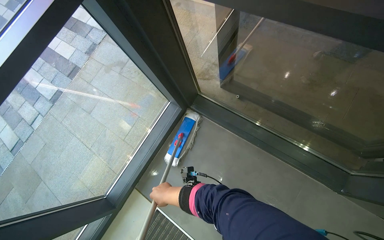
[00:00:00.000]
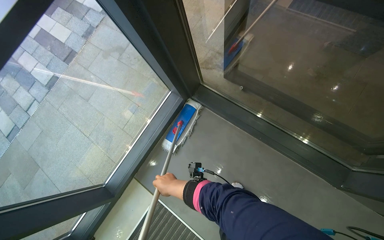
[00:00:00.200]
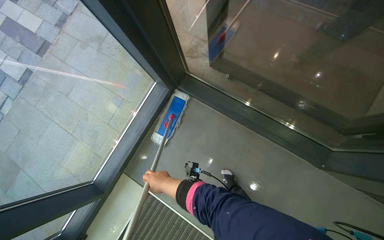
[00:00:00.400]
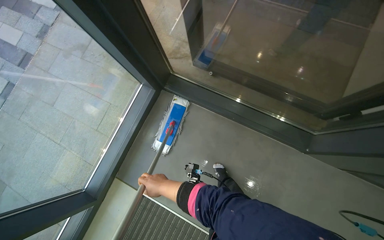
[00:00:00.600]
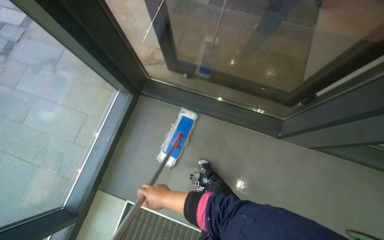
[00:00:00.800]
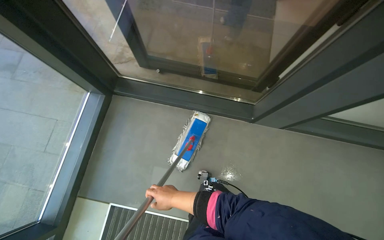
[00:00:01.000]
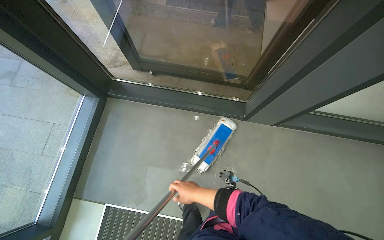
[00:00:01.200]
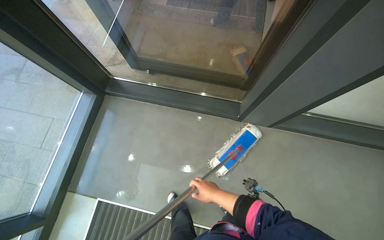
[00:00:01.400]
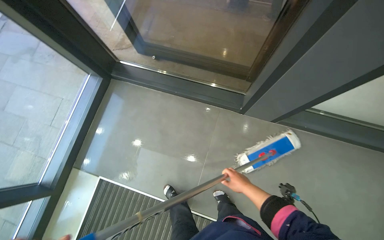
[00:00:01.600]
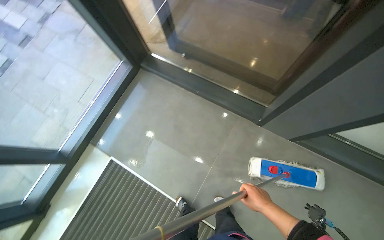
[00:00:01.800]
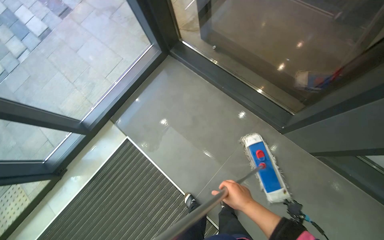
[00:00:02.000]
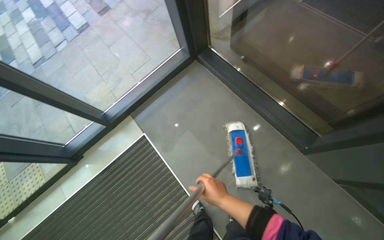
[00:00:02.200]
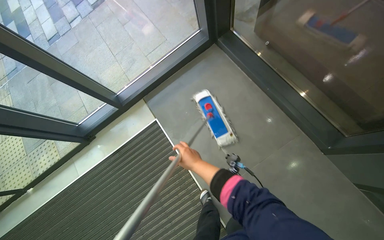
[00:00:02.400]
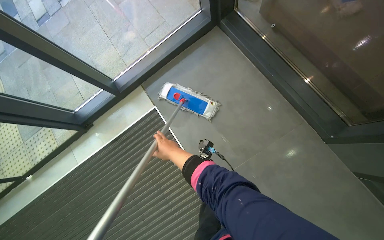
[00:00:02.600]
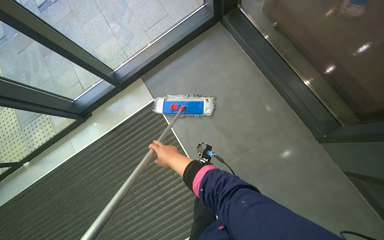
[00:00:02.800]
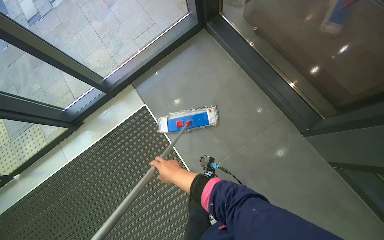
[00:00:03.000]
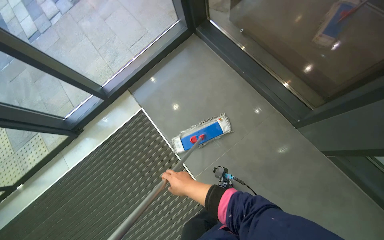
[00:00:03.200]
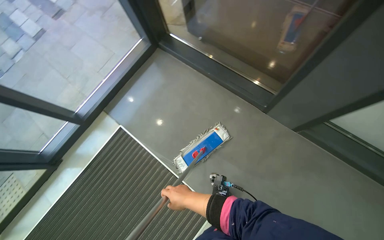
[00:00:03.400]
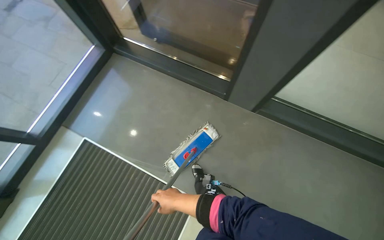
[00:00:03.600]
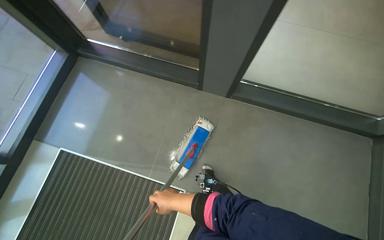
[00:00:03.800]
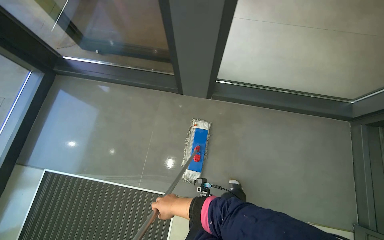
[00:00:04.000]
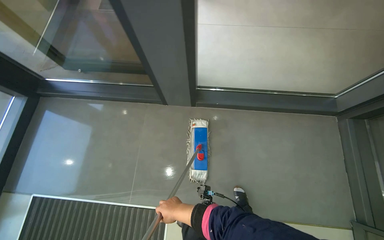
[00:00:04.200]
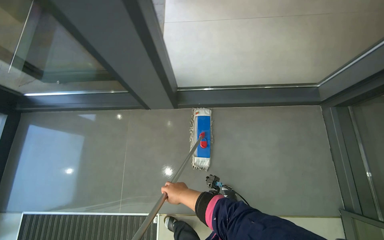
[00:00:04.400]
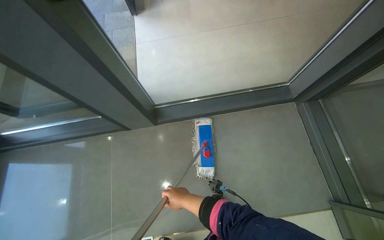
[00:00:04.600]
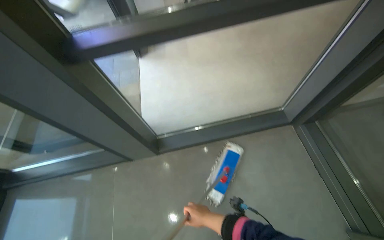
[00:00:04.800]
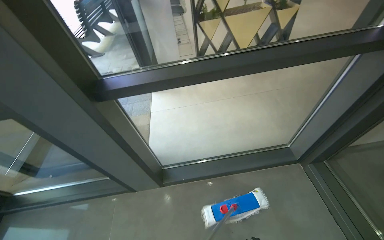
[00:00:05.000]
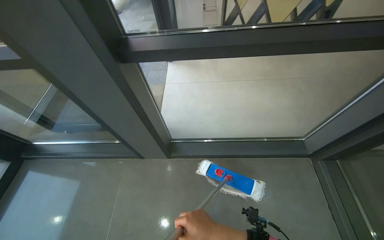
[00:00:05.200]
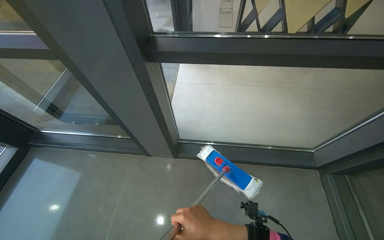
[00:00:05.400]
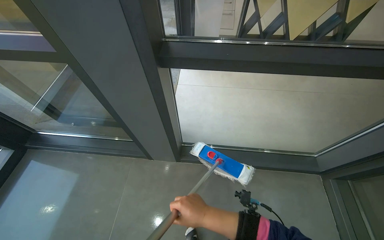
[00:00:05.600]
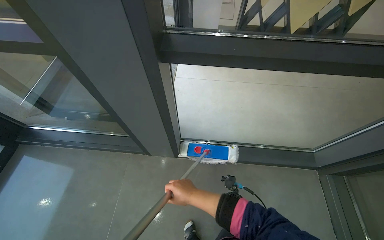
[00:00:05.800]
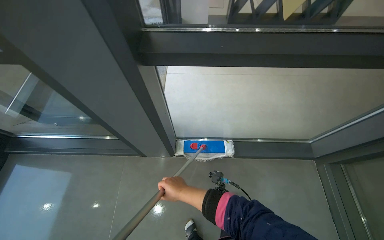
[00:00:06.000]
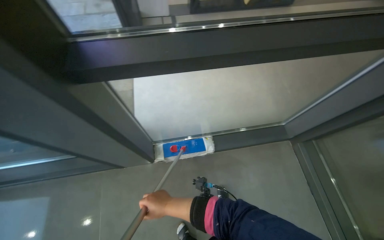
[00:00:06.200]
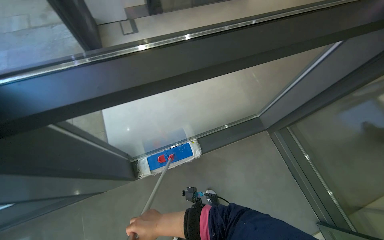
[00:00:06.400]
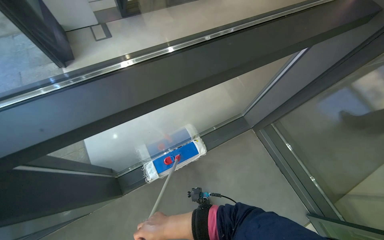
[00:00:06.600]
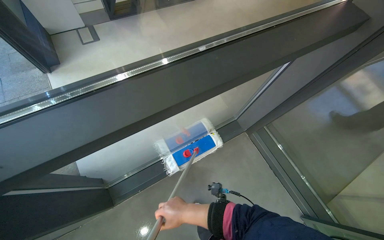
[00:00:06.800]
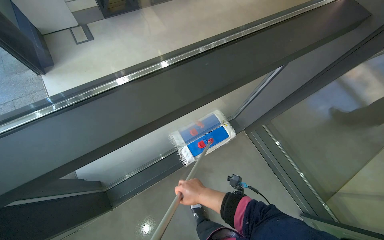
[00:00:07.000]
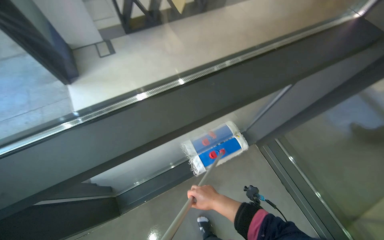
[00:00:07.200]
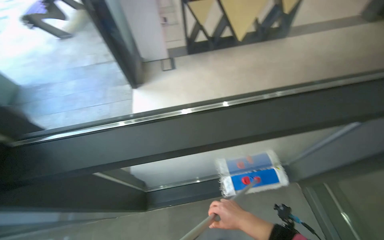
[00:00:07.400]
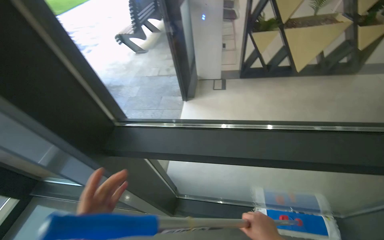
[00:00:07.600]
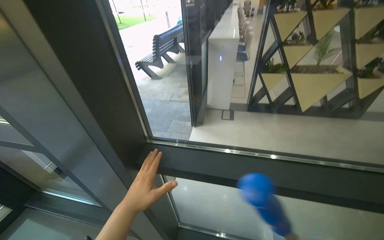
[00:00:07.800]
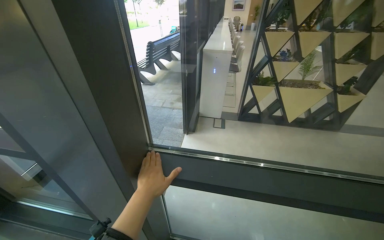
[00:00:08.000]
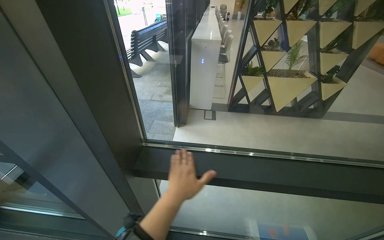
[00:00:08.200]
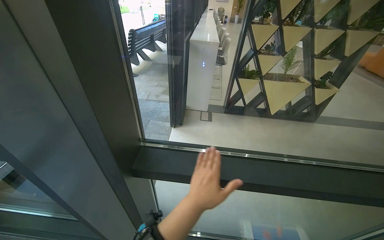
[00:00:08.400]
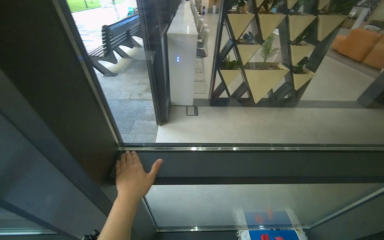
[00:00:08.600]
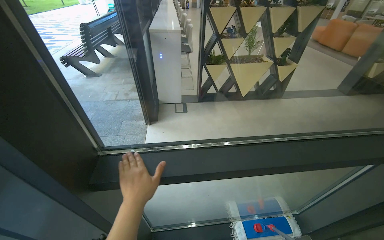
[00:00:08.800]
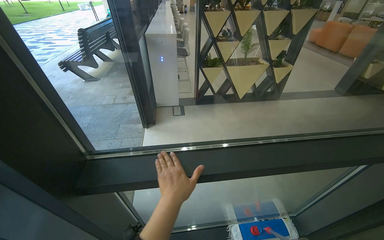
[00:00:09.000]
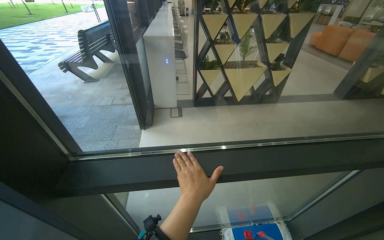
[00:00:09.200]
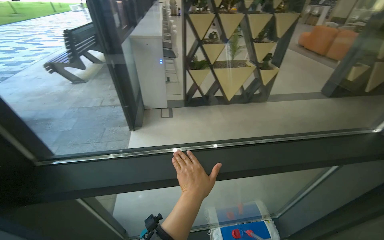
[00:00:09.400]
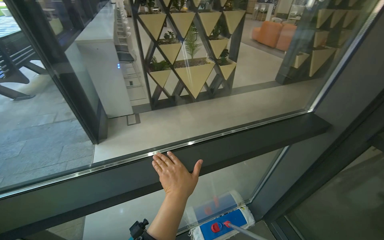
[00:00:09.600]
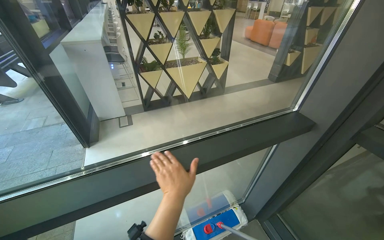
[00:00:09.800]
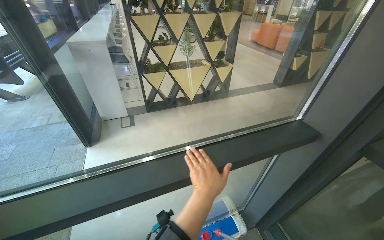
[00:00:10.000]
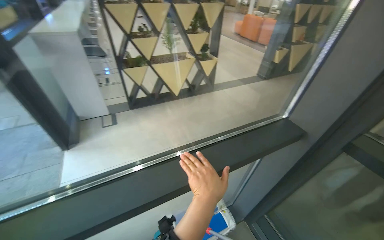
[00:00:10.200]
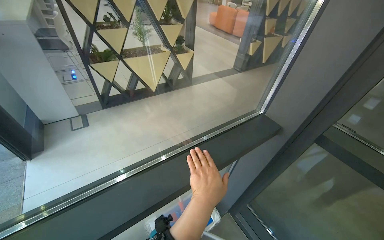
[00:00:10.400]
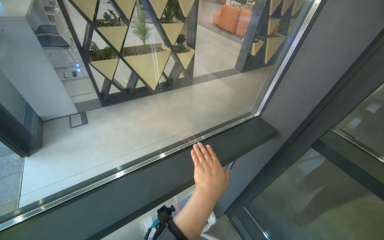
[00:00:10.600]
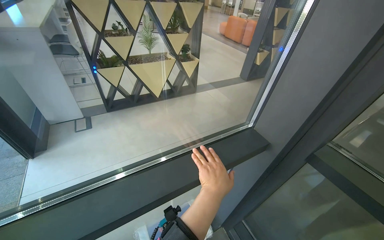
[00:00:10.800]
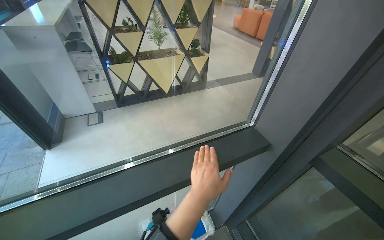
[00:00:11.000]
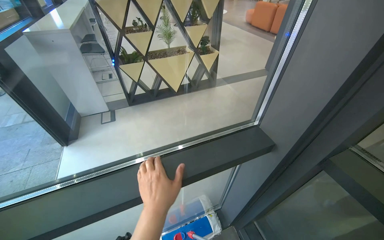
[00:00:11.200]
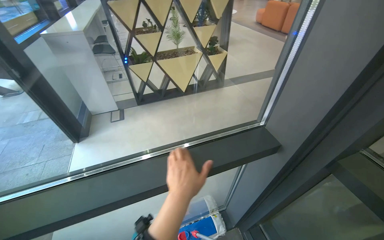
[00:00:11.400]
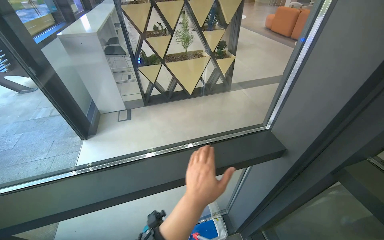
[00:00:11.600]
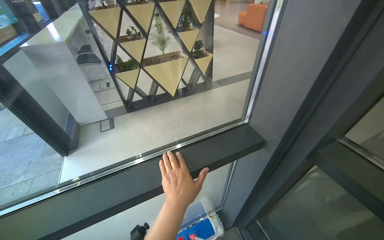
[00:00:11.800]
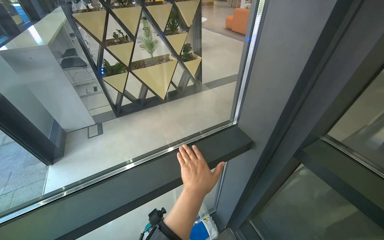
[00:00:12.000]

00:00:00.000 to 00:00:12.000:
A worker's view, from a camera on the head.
Job: cleaning windows.
The whole recording: Cleaning glass doors and frames. The worker cleans the glass doors and their frames using a mop tool and hands.
00:00:00.000 to 00:00:01.600: The wearer moves approximately 60 cm. The head rotates about 20 degrees to the right.
00:00:01.600 to 00:00:03.000: The wearer's head swings roughly 35 degrees to the left.
00:00:03.000 to 00:00:04.400: The camera is carried roughly 80 cm. The wearer's head swings some 55 degrees to the right.
00:00:06.000 to 00:00:07.600: The view tips upward by approximately 15 degrees.
00:00:07.600 to 00:00:09.000: The camera sweeps to the right, by approximately 15 degrees.
00:00:09.000 to 00:00:10.400: The camera travels some 40 cm. The head rotates approximately 25 degrees to the right.

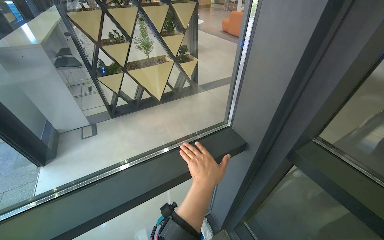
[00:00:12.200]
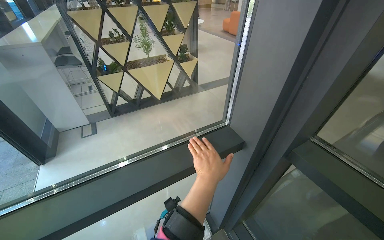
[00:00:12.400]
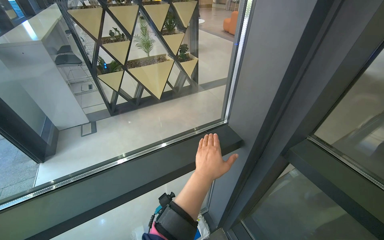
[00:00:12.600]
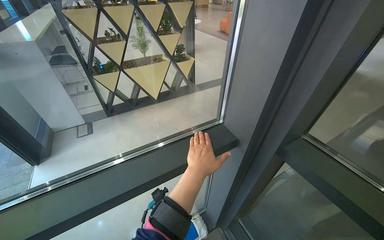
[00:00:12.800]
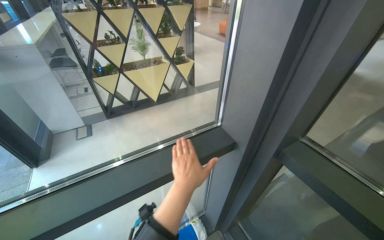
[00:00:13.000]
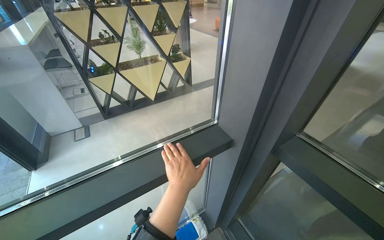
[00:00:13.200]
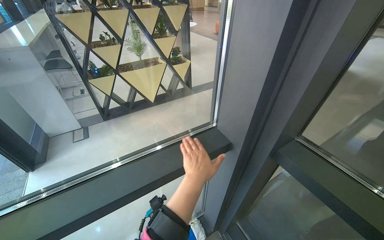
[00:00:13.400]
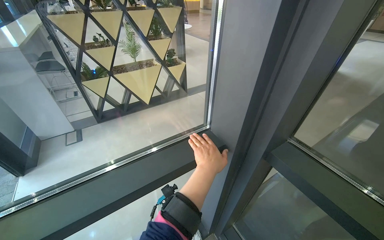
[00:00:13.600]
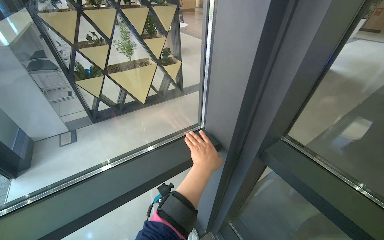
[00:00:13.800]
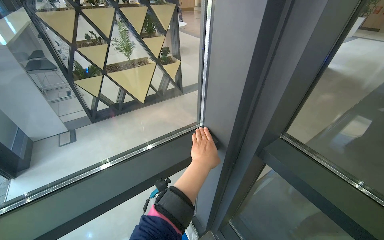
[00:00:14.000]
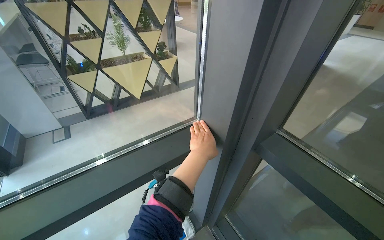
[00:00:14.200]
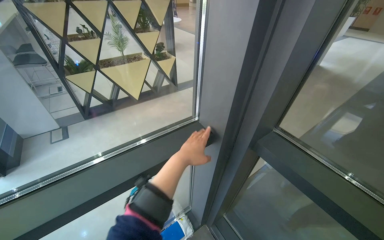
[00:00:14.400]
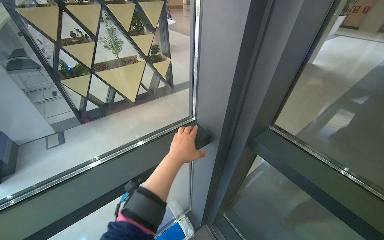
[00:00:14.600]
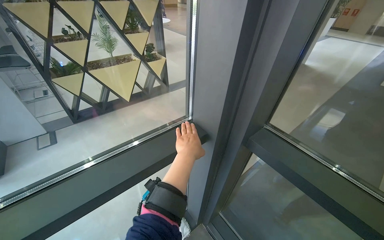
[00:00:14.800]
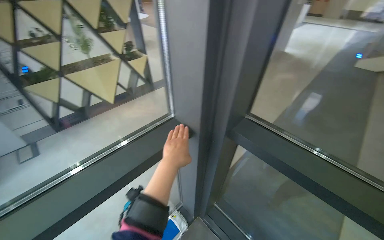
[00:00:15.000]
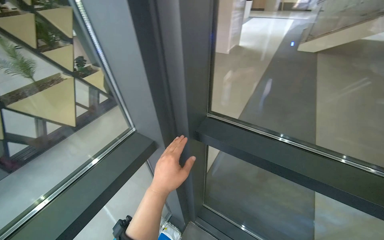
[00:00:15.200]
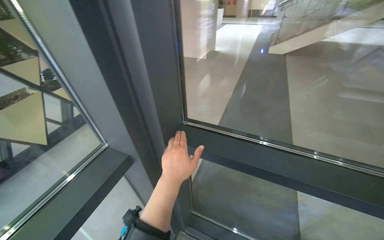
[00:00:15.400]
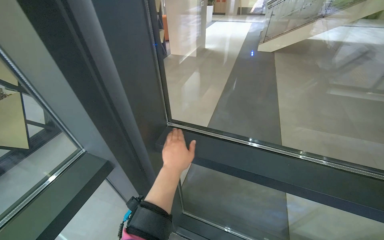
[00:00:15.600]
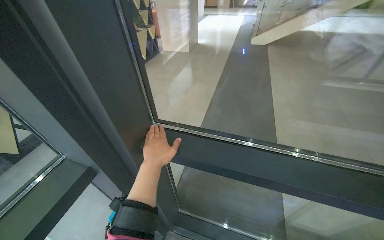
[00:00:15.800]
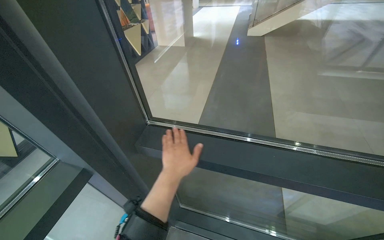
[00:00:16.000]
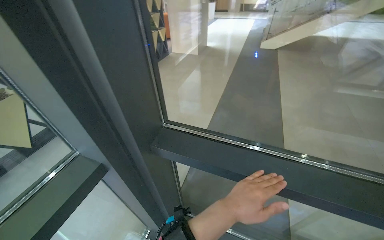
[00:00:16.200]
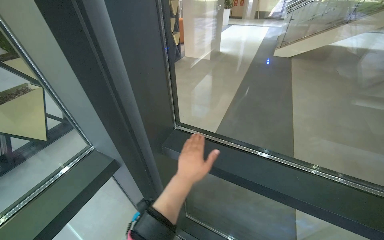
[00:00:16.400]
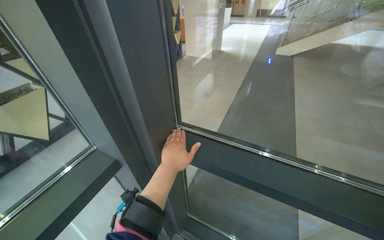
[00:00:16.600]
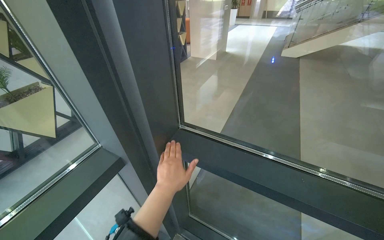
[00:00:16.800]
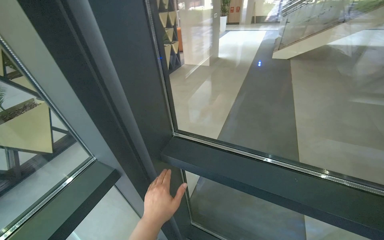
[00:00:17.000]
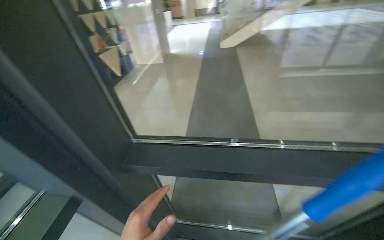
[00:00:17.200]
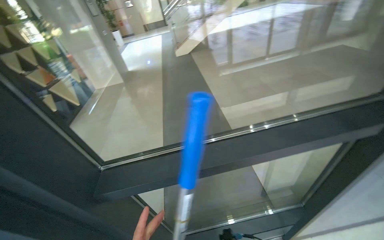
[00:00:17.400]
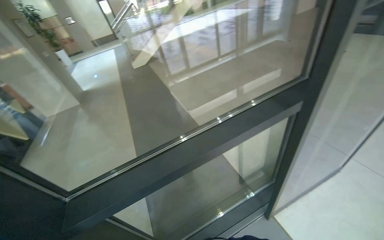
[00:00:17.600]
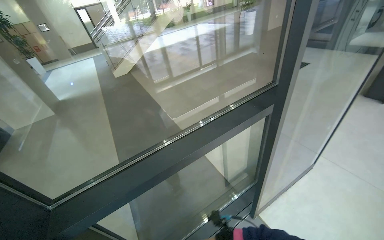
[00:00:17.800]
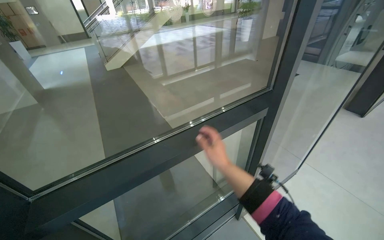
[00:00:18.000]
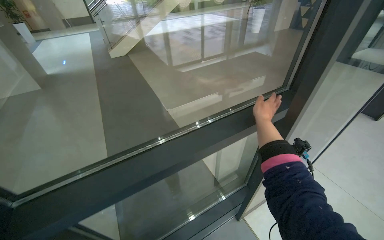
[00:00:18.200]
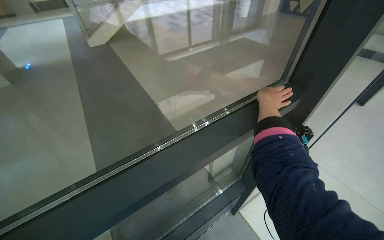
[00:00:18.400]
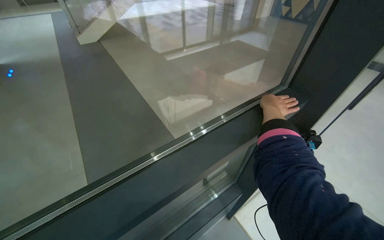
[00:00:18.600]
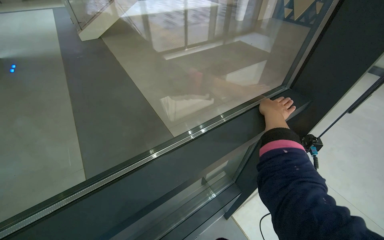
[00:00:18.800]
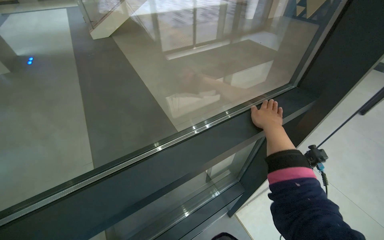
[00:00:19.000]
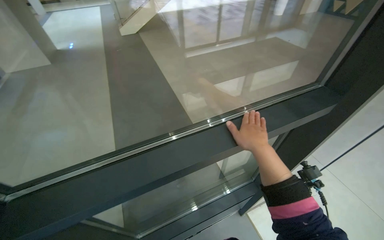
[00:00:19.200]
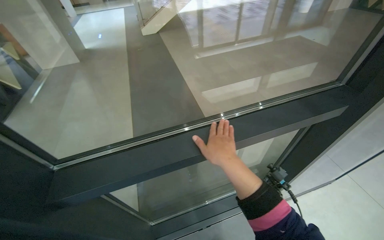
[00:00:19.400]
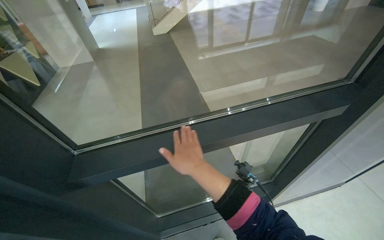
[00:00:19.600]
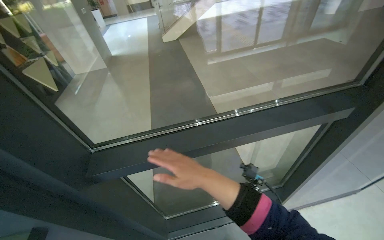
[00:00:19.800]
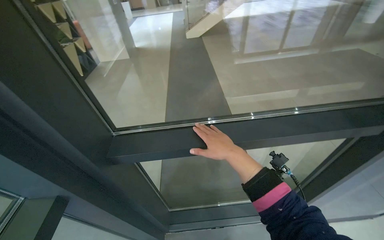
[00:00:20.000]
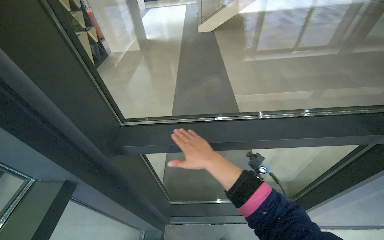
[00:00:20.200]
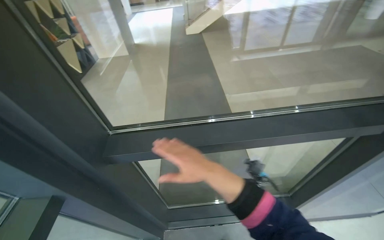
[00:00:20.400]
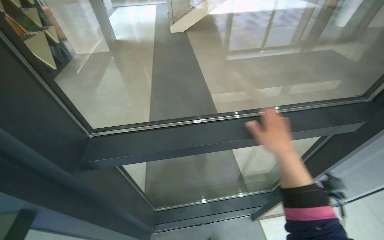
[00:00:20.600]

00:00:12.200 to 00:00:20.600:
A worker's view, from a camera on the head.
Job: cleaning windows.
The whole recording: Cleaning glass doors and frames. The worker cleans the glass doors and their frames using a mop tool and hands.
00:00:15.000 to 00:00:16.400: The head rotates about 20 degrees to the right.
00:00:16.400 to 00:00:17.800: The head turns to the right by about 55 degrees.
00:00:19.200 to 00:00:20.600: The head turns to the left by roughly 15 degrees. The right hand moves left and right over about 20 cm, changing direction 3 times.
